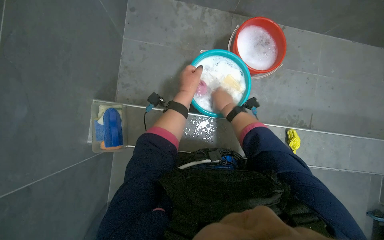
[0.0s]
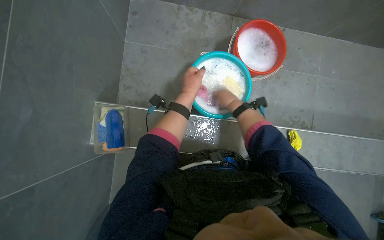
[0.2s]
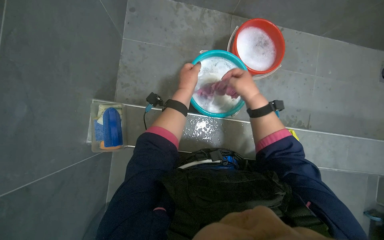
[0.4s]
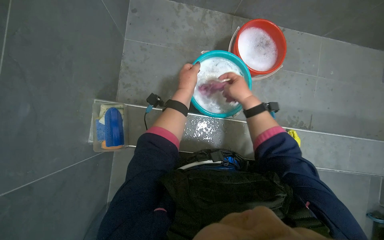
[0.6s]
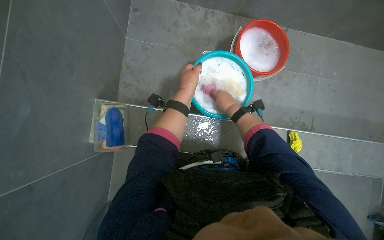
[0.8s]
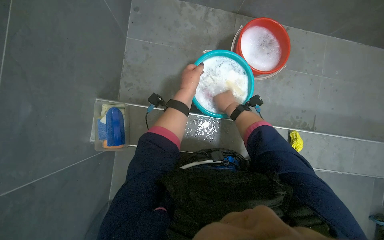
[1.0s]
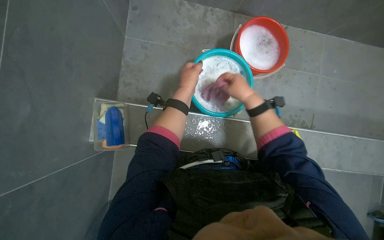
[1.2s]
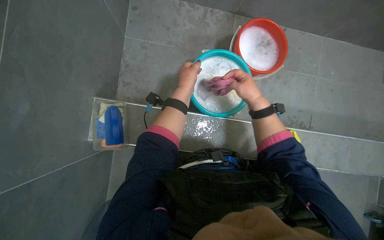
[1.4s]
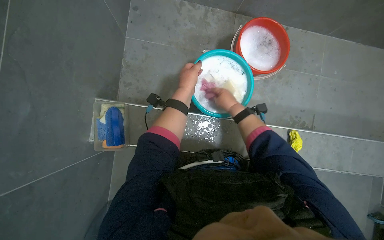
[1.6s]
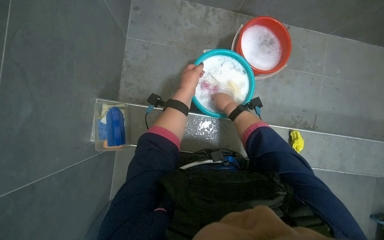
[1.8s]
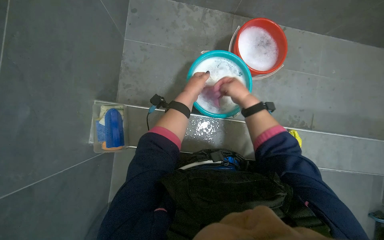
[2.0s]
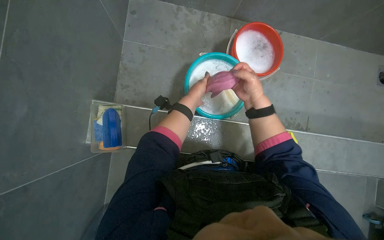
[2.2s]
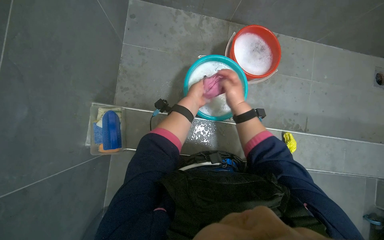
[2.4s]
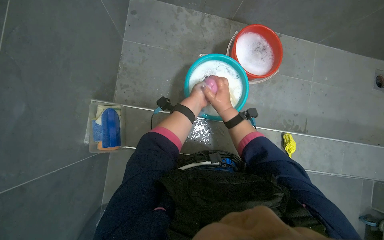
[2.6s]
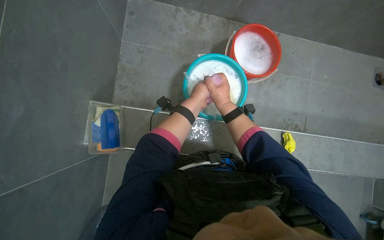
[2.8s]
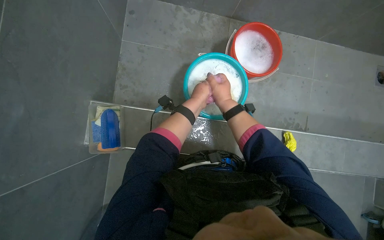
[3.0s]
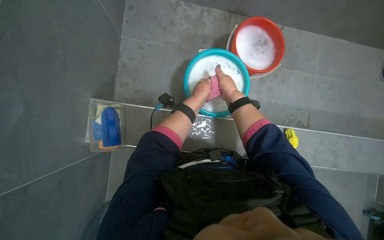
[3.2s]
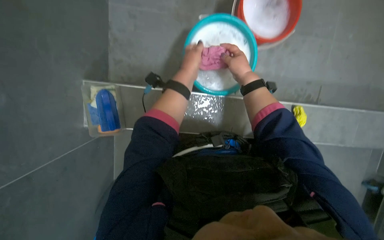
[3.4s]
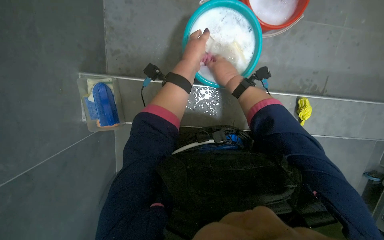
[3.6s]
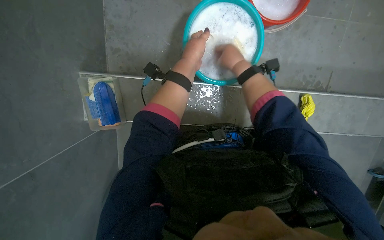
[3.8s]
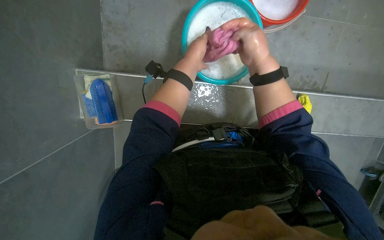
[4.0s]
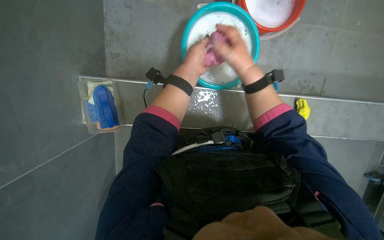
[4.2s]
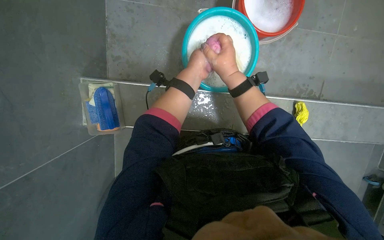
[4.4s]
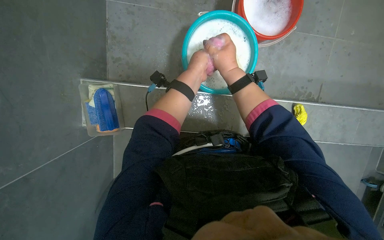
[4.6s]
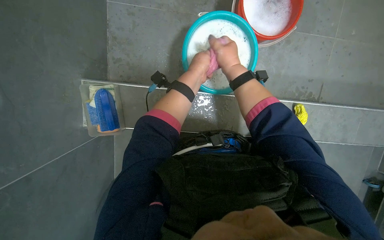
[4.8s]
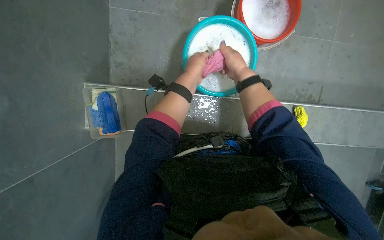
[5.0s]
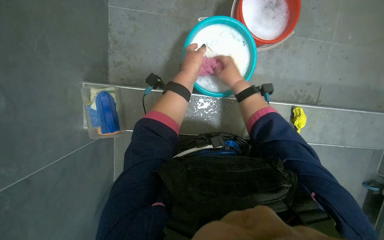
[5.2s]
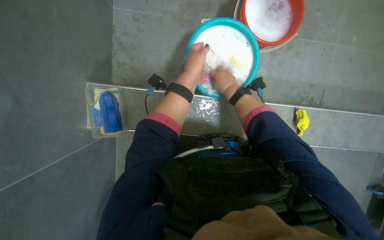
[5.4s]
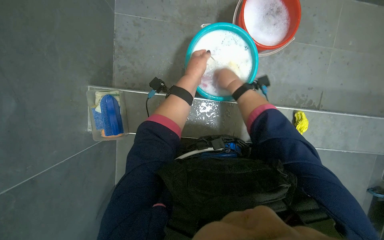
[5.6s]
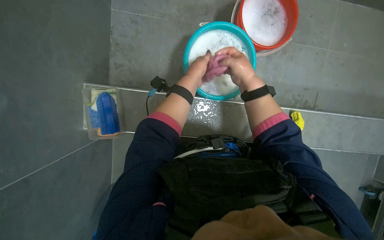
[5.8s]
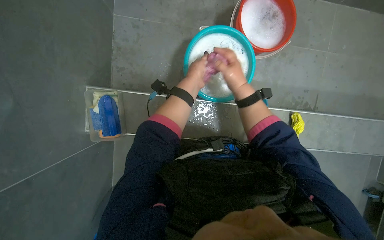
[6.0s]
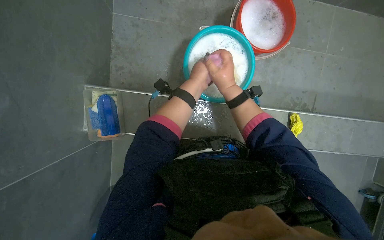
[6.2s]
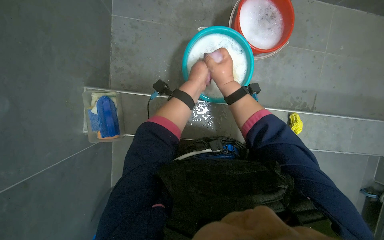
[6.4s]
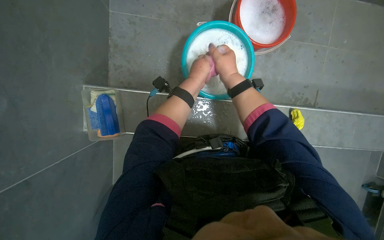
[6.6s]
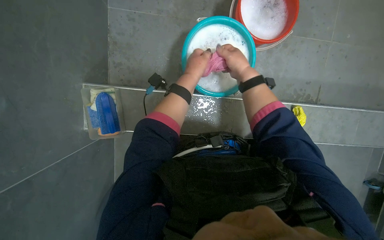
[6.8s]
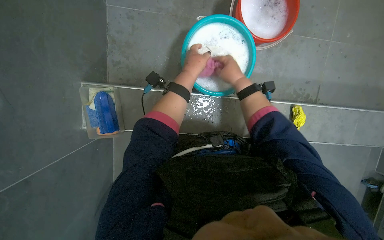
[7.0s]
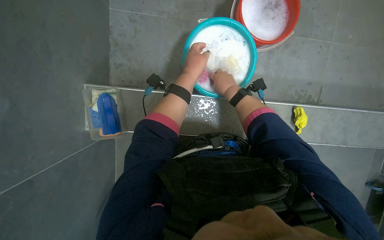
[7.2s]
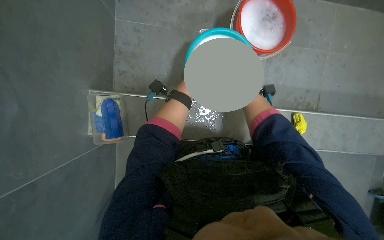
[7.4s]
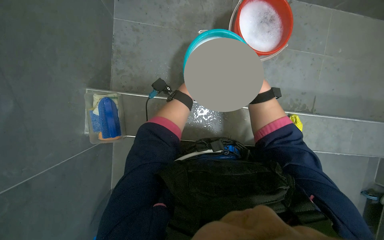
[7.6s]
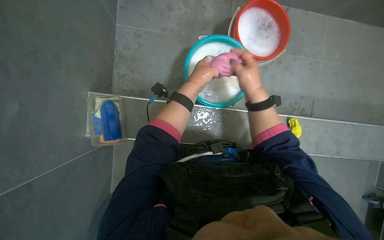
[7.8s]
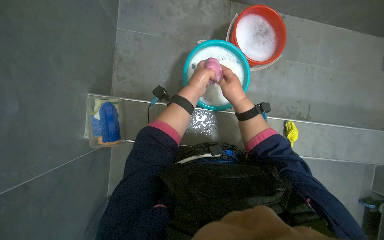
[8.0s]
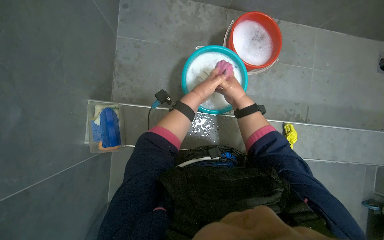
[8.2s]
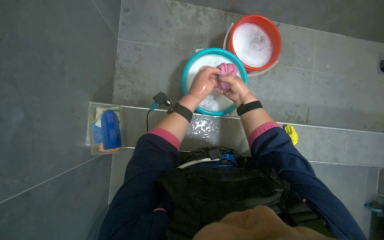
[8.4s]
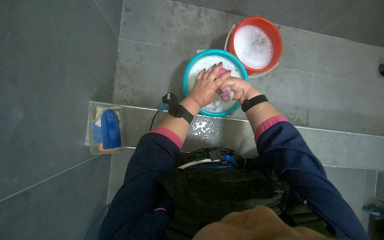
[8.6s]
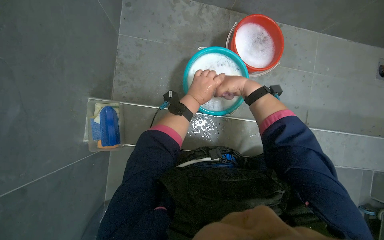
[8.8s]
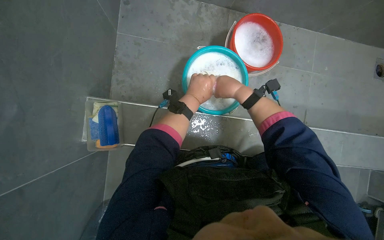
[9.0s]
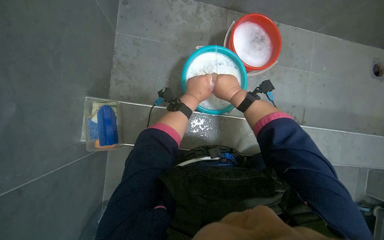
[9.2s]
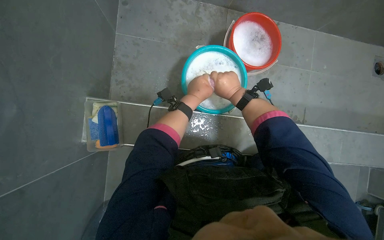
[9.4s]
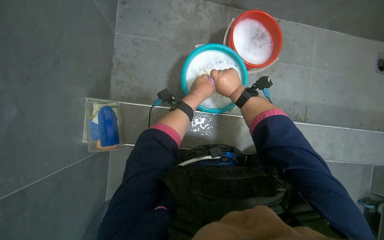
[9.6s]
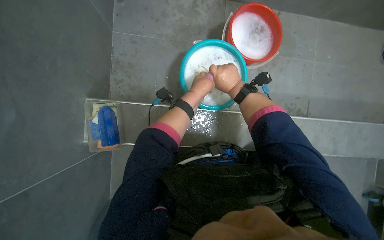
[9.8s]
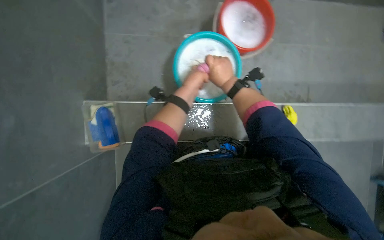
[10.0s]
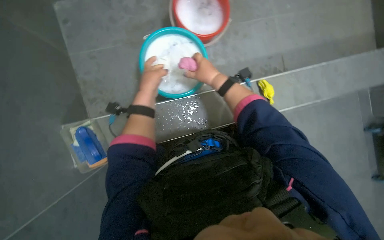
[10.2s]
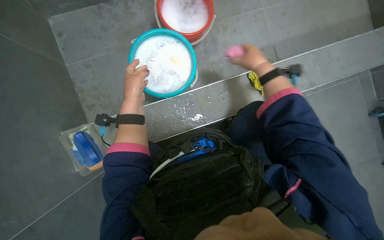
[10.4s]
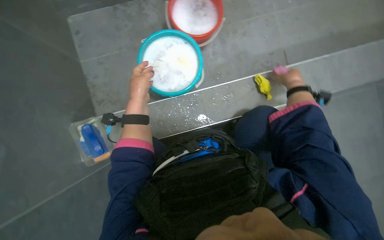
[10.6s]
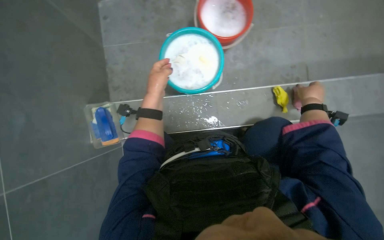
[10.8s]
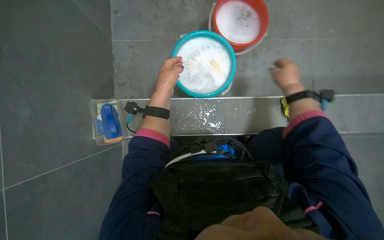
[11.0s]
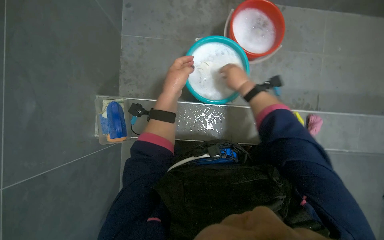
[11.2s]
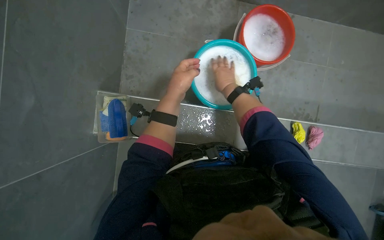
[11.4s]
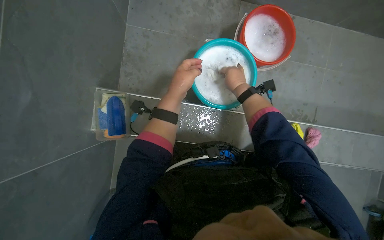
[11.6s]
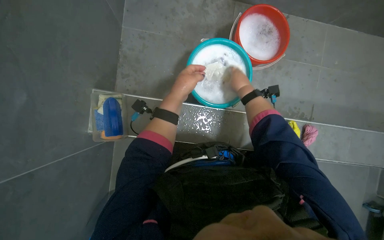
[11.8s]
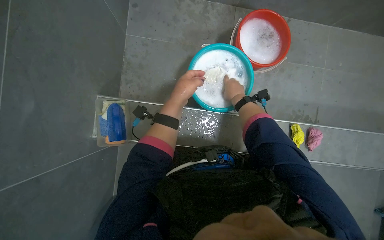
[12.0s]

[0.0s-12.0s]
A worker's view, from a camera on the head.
Job: preparing cleaning supplies.
The whole recording: Washing cloth in bucket. The worker washes a cloth in a bucket, rubbing soap on it to clean it.
0.0s to 1.6s: The right hand swings left and right, approximately 10 cm each way, with 3 reversals.
1.6s to 3.0s: The right hand reaches roughly 5 cm nearer to the camera, then returns.
3.0s to 4.4s: The camera pitches downward, by some 10 degrees.
4.4s to 7.6s: The hands work in one place, with small movements.
7.6s to 9.0s: The right hand travels farther from the camera and back again, about 10 cm each way.
9.0s to 10.4s: The scene turns approximately 25 degrees counterclockwise in the picture. The right hand is displaced to the right by roughly 20 cm.
10.4s to 12.0s: The scene turns roughly 30 degrees clockwise in the picture. The right hand moves about 10 cm to the right and comes back.

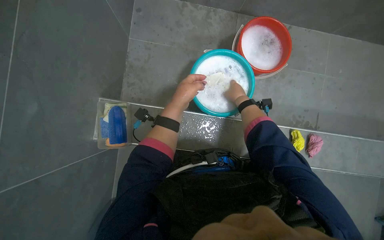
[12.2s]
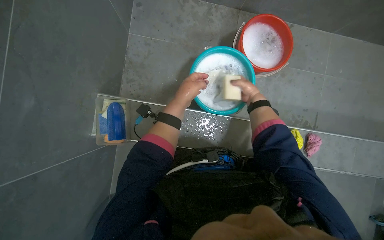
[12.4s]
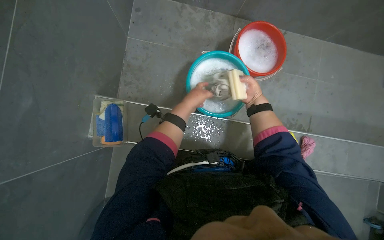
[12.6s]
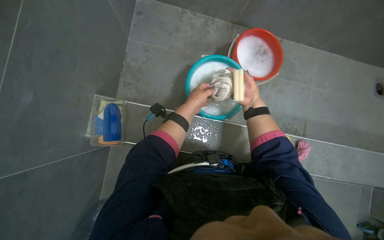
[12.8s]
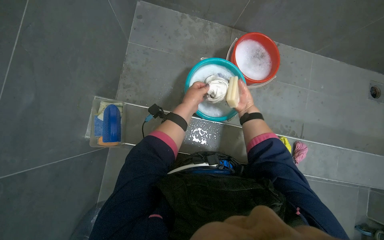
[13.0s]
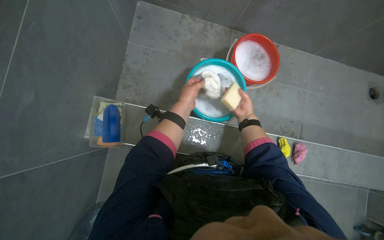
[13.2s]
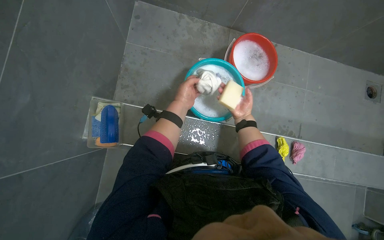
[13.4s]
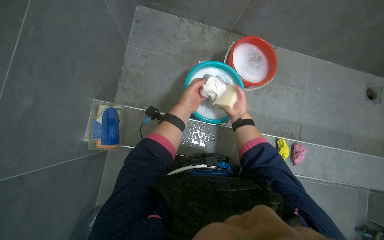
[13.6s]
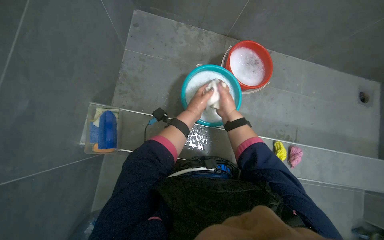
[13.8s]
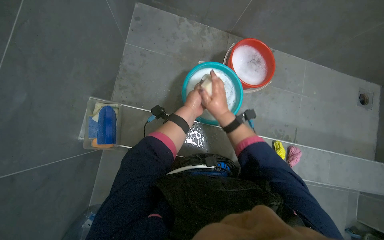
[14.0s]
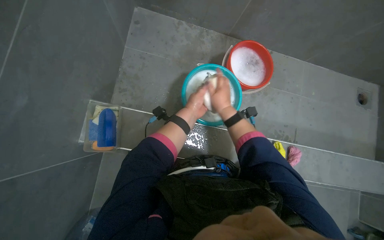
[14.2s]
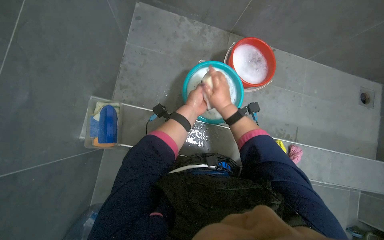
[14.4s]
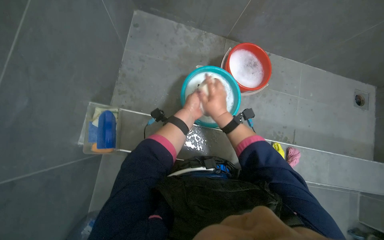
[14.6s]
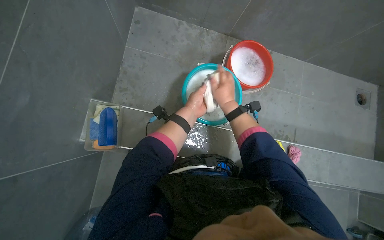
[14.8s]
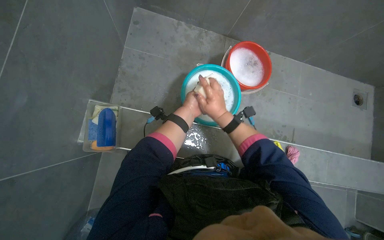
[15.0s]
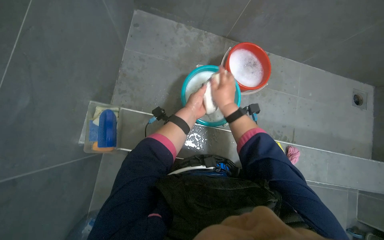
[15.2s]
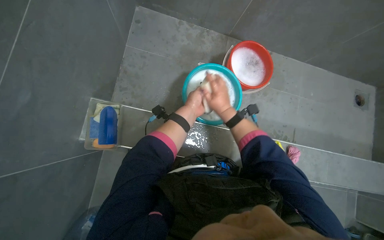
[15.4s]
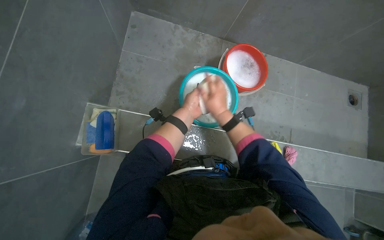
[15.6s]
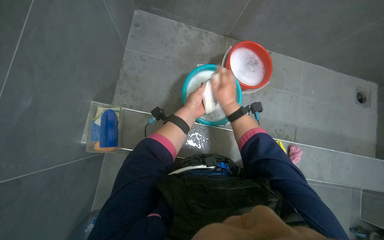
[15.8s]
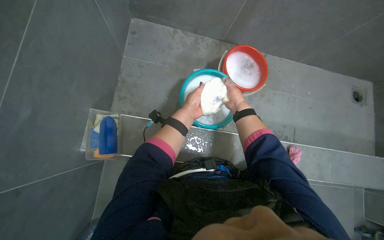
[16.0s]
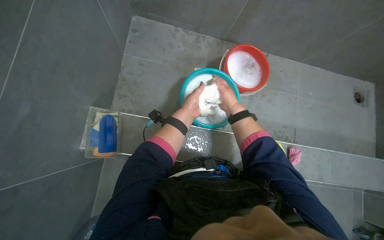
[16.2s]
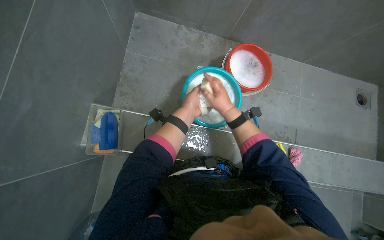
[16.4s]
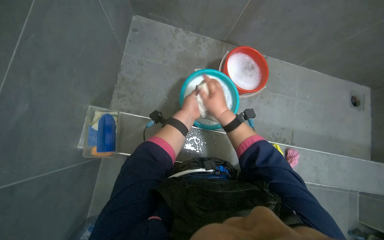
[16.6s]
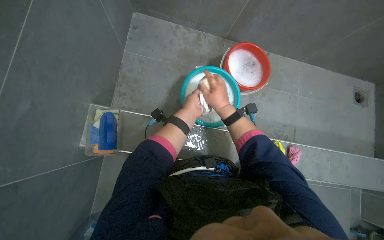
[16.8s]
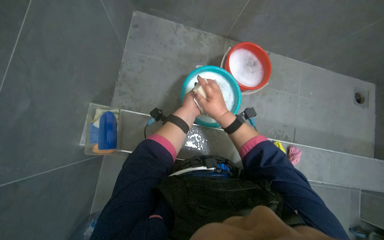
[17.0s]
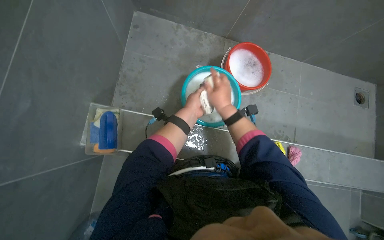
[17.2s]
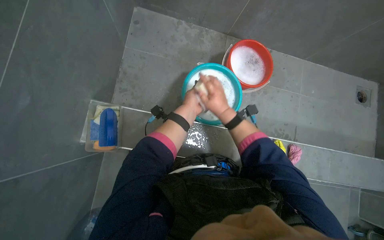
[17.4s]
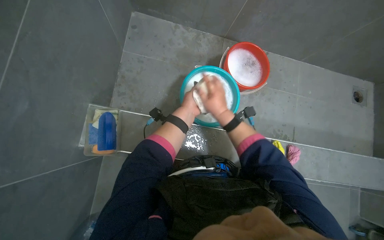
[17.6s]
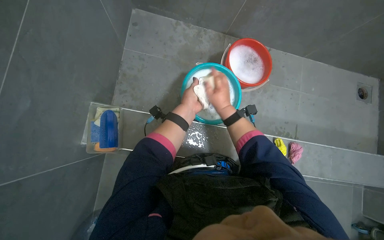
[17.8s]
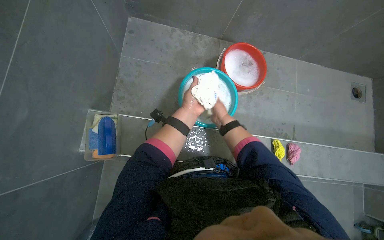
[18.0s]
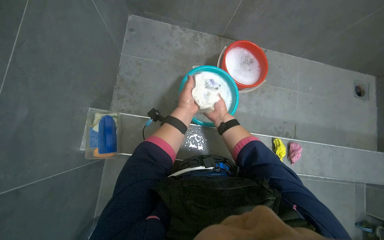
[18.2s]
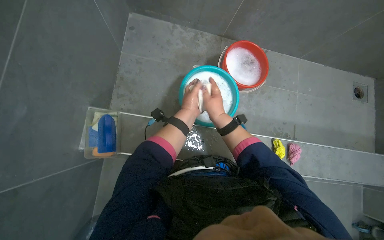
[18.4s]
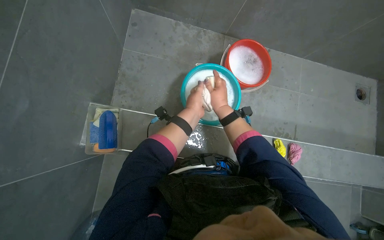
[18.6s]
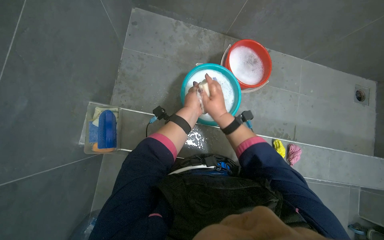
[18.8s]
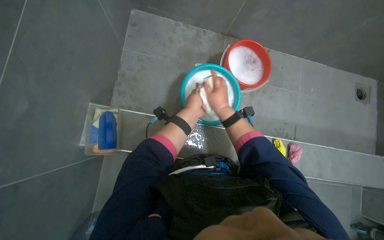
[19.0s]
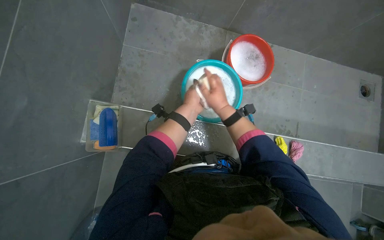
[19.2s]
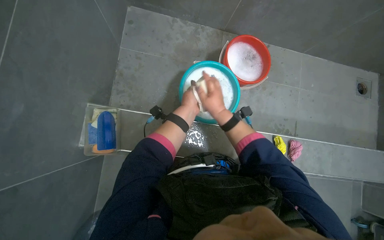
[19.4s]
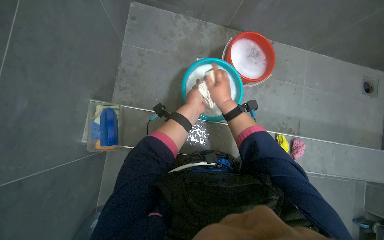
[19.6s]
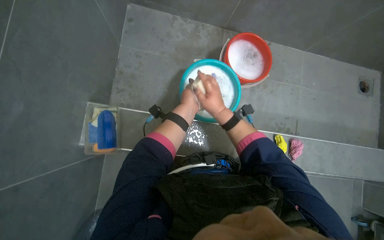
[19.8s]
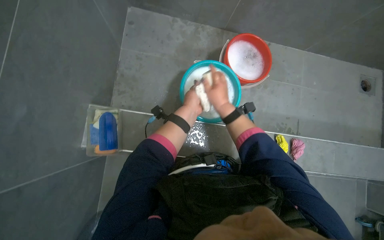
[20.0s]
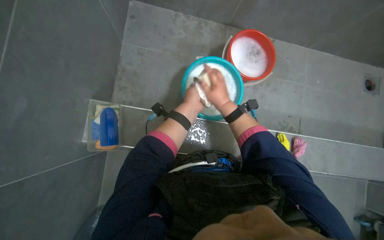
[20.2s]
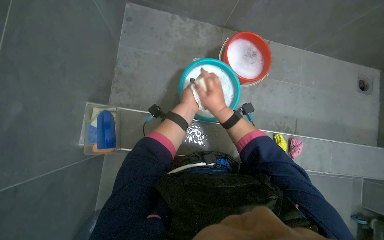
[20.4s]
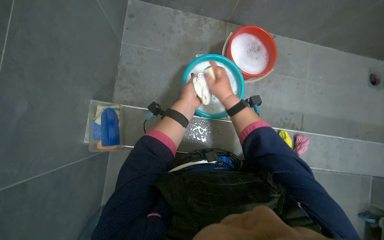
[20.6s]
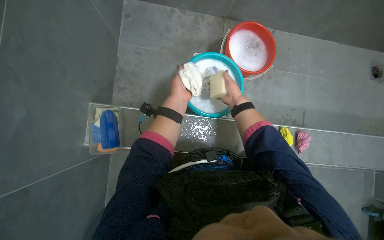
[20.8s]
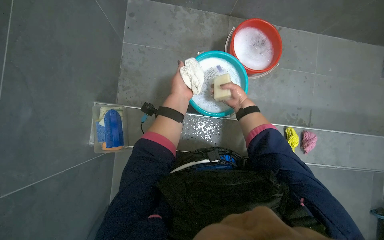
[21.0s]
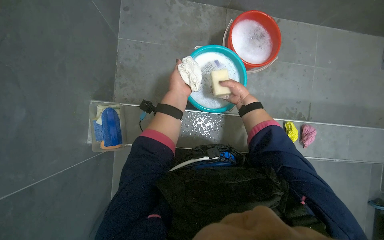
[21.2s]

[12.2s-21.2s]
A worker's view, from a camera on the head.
Job: preparing cleaning supplies.
The whole recording: Washing cloth in bucket. The worker washes a cloth in a bucket, rubbing soap on it to clean it.
12.2s to 13.8s: The left hand goes approximately 10 cm farther from the camera.
13.8s to 15.2s: The right hand goes about 10 cm nearer to the camera.
16.6s to 18.2s: The right hand heads farther from the camera, covering some 10 cm.
19.8s to 21.2s: The right hand shifts roughly 20 cm farther from the camera and to the right.
